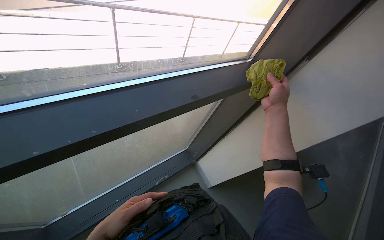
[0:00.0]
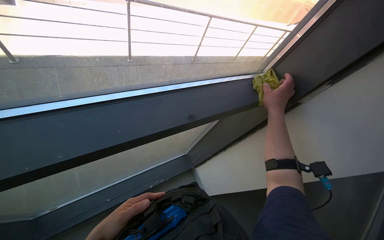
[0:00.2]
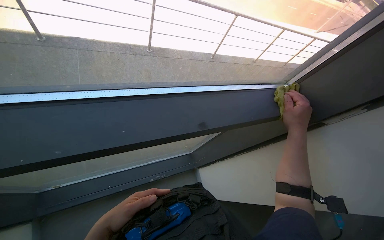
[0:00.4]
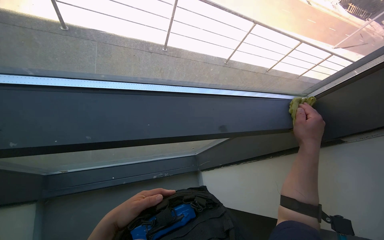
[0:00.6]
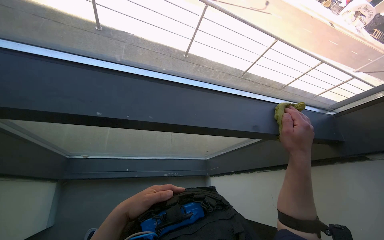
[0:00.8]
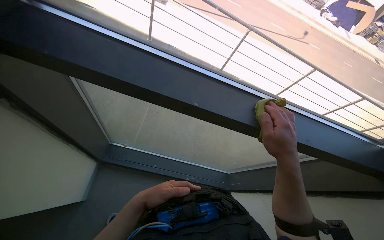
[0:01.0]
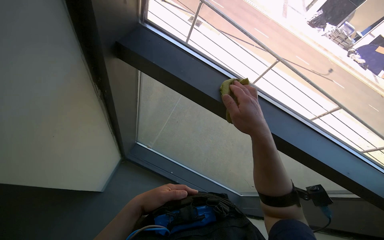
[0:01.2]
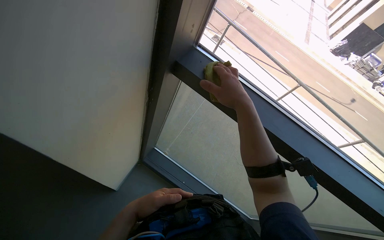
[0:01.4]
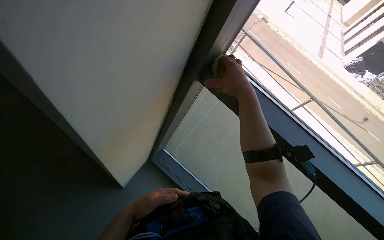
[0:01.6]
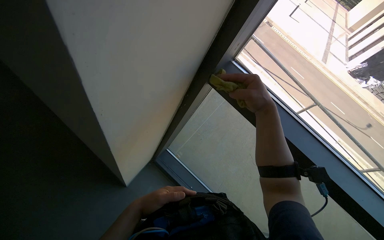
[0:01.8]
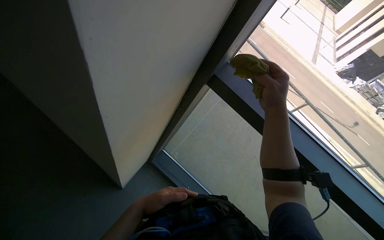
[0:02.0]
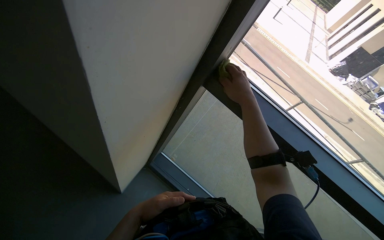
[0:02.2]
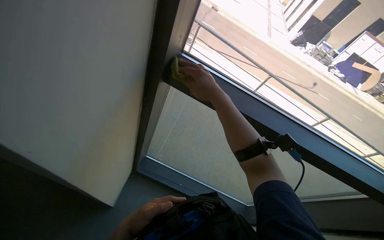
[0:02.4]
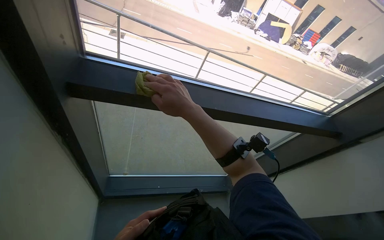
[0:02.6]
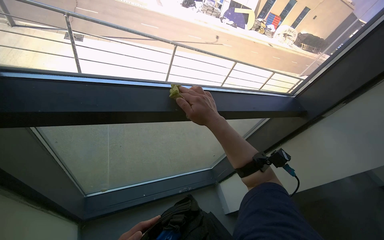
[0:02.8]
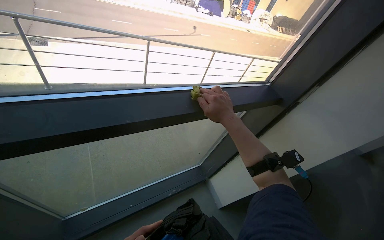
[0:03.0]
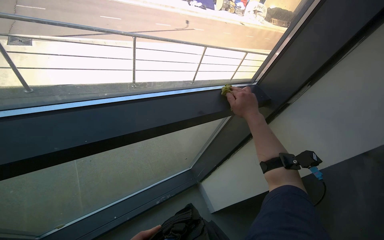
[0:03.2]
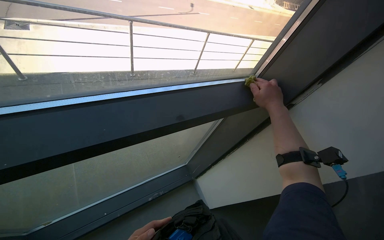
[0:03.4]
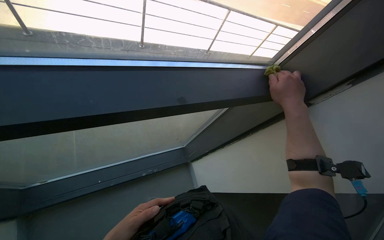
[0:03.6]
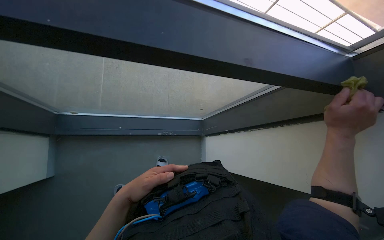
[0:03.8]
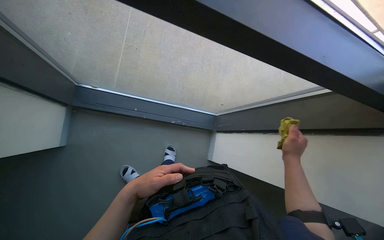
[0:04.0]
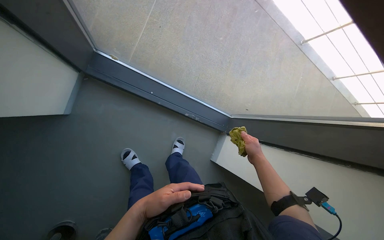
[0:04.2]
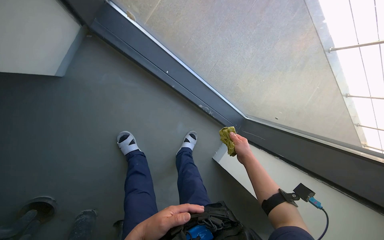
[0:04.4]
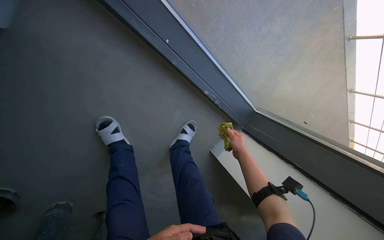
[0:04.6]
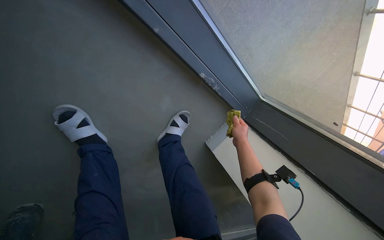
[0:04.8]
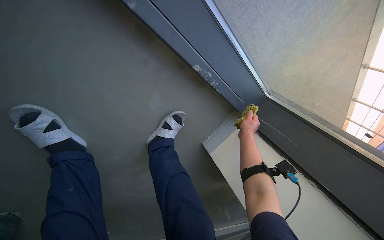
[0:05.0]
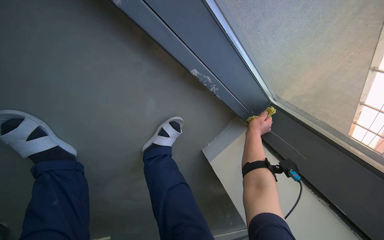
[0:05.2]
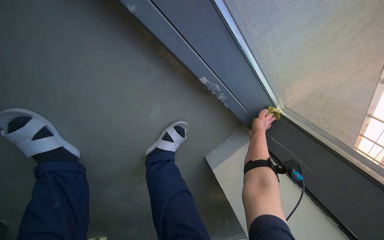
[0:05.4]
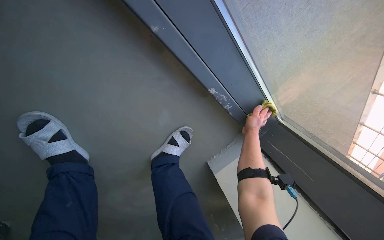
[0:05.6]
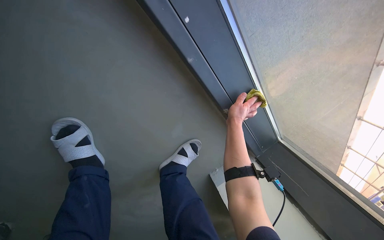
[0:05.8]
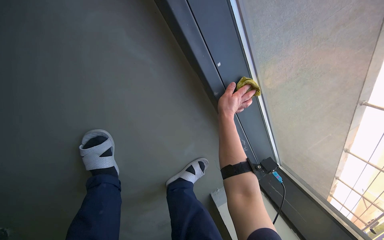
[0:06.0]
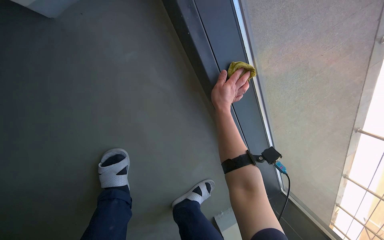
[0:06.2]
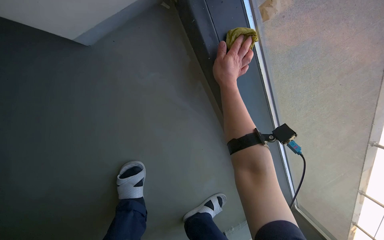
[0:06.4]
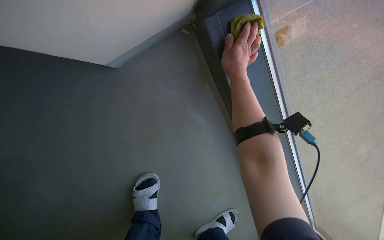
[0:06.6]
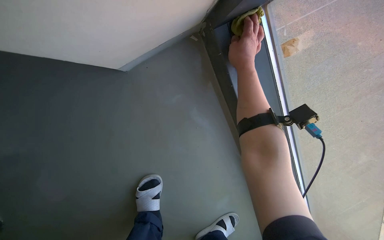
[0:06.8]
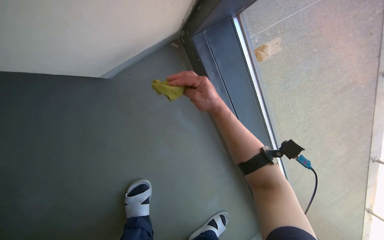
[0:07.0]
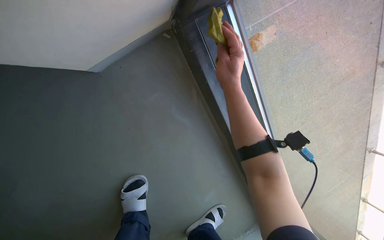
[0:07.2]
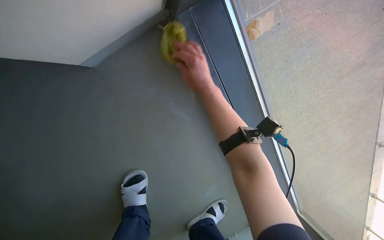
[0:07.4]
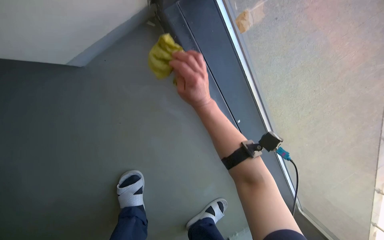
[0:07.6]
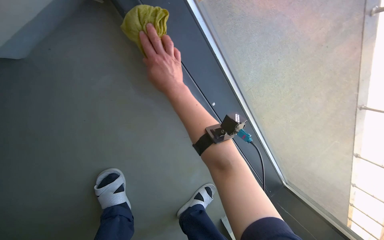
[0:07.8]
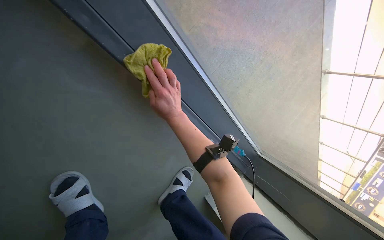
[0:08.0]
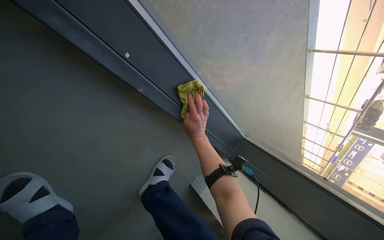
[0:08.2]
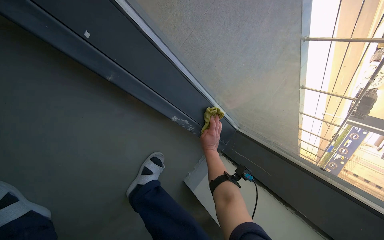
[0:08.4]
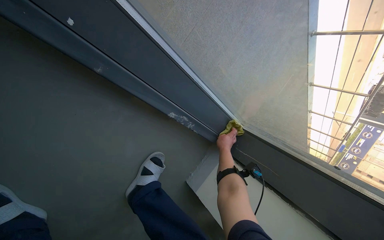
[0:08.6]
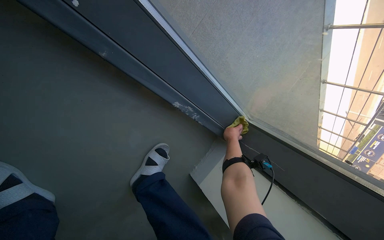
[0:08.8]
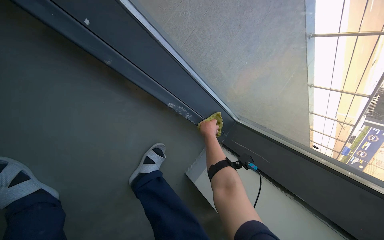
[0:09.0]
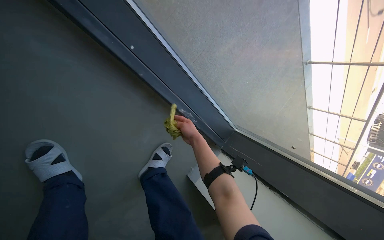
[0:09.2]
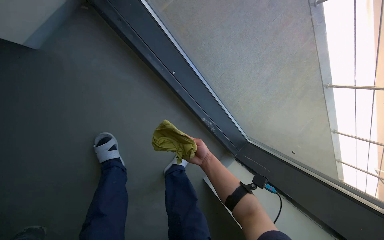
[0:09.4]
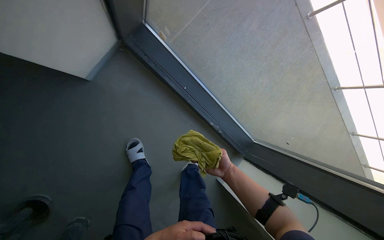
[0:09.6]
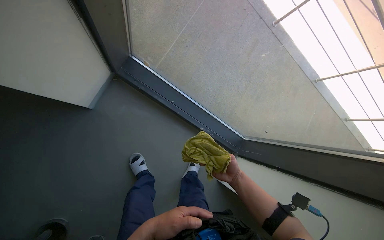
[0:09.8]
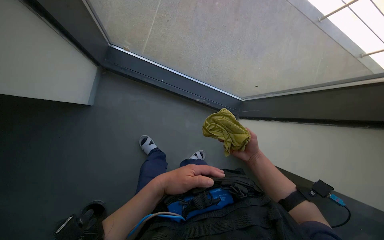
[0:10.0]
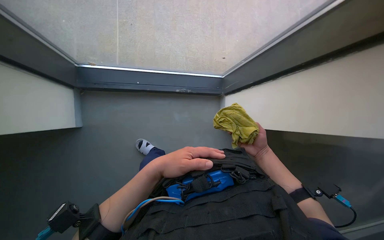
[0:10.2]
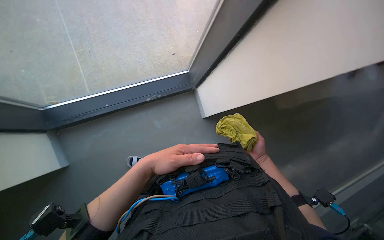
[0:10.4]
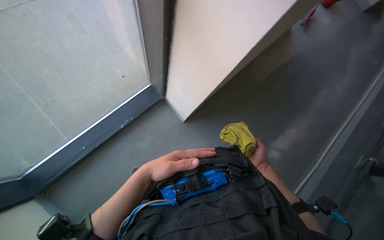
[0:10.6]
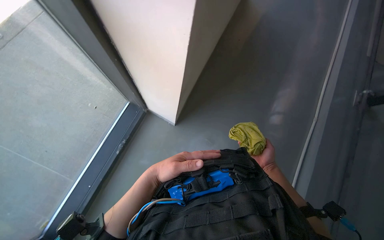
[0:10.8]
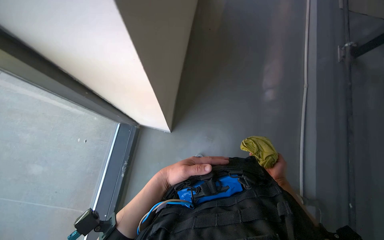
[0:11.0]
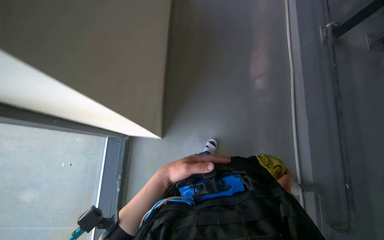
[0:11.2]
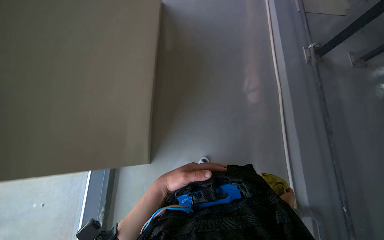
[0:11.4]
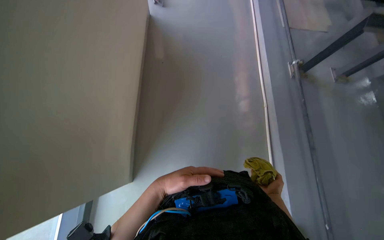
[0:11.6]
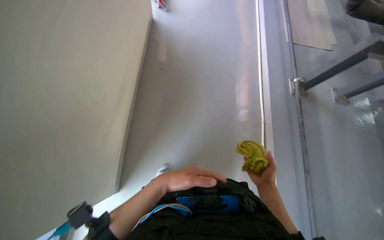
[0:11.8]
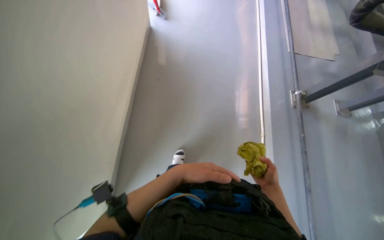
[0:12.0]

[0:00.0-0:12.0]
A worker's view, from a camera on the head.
Job: wiping surfaces.
The whole recording: Filling bucket and wiping window frames. The worker fills the bucket with water, carries it to the work area, and wipes the window frames.
0:03.0 to 0:04.4: The wearer moves about 40 cm. The wearer looks about 45 degrees further to the left. The wearer looks some 30 degrees further downward.
0:04.4 to 0:06.0: The head travels about 50 cm.
0:06.0 to 0:07.6: The view tilts approximately 15 degrees upward. The right hand heads to the left and nearer to the camera, covering about 20 cm.
0:07.6 to 0:09.0: The wearer's head swings roughly 25 degrees to the right. The view tilts approximately 15 degrees downward.
0:09.0 to 0:10.4: The camera travels about 70 cm. The view tips upward by about 15 degrees. The scene turns about 25 degrees counterclockwise in the picture.
0:10.4 to 0:12.0: The camera pitches upward, by approximately 20 degrees.

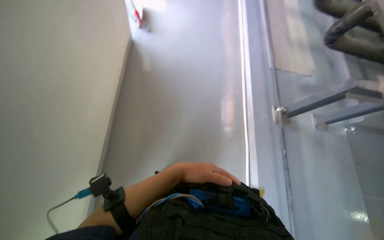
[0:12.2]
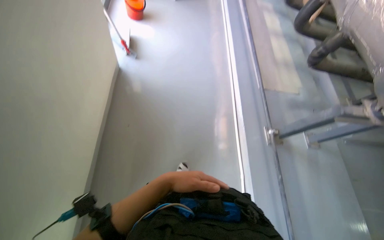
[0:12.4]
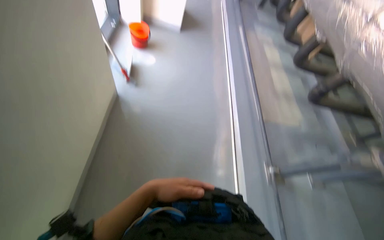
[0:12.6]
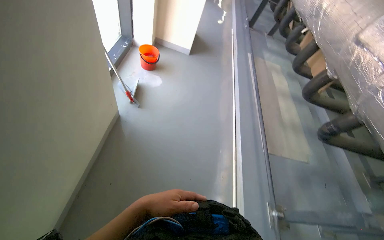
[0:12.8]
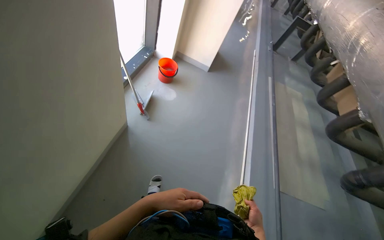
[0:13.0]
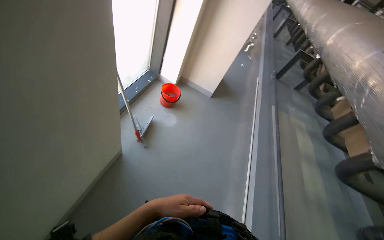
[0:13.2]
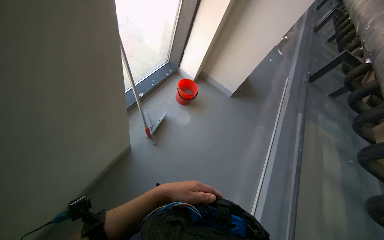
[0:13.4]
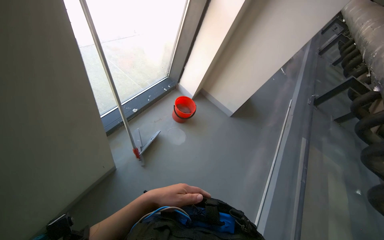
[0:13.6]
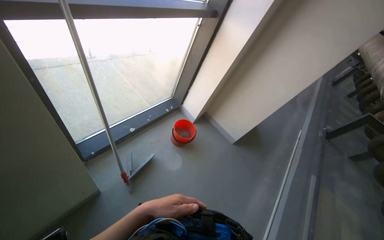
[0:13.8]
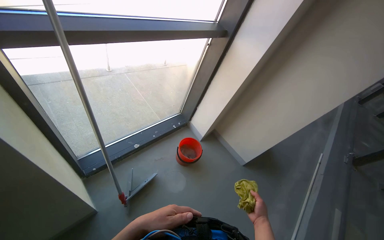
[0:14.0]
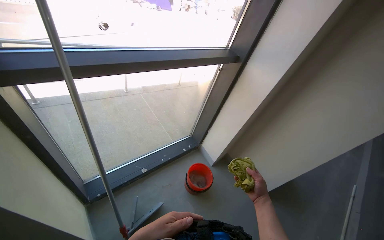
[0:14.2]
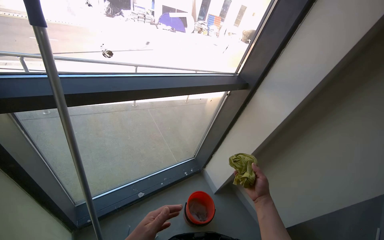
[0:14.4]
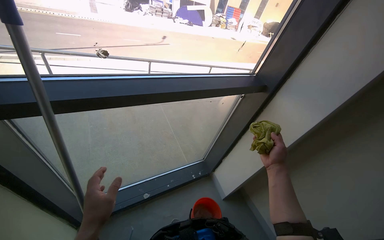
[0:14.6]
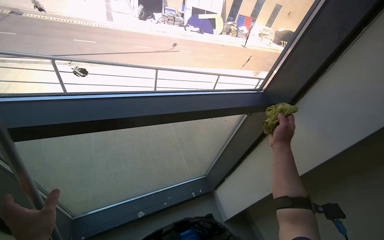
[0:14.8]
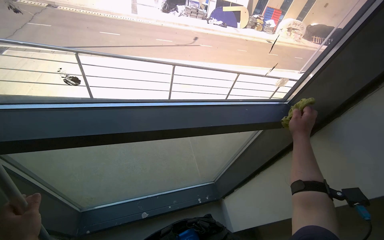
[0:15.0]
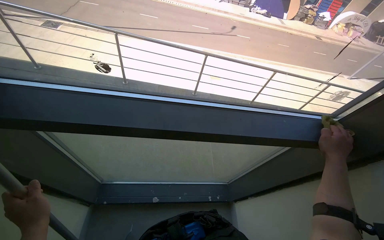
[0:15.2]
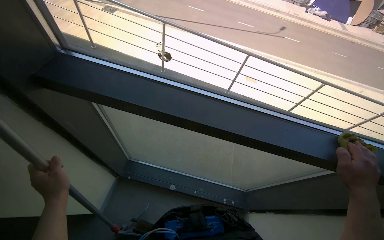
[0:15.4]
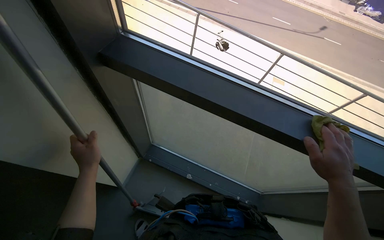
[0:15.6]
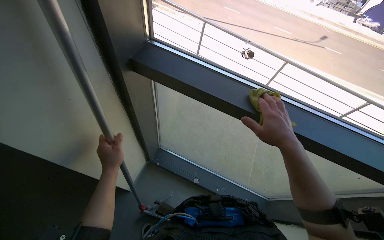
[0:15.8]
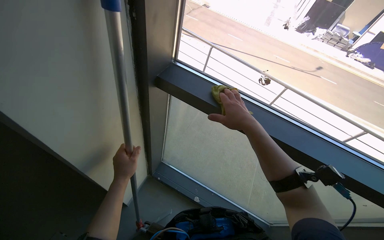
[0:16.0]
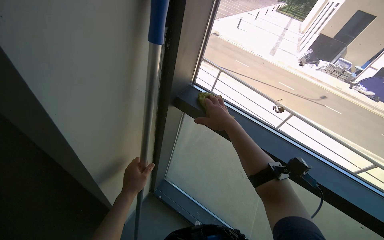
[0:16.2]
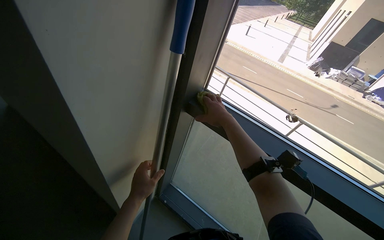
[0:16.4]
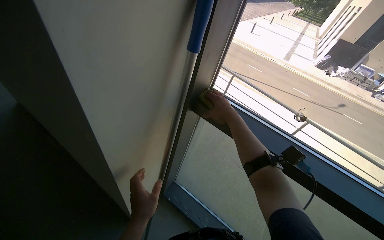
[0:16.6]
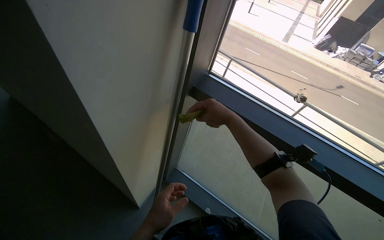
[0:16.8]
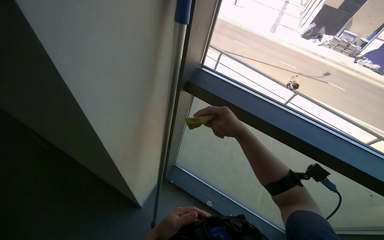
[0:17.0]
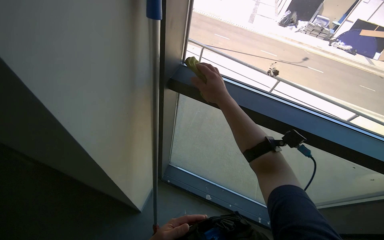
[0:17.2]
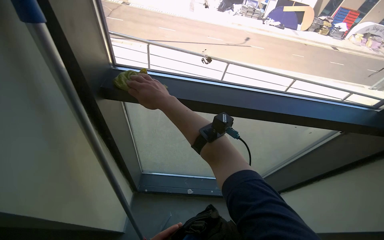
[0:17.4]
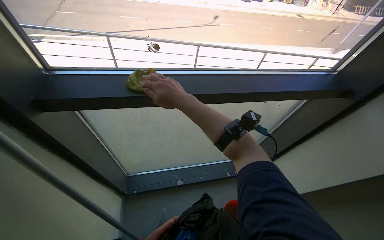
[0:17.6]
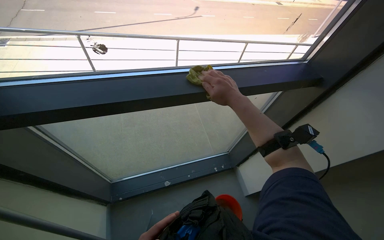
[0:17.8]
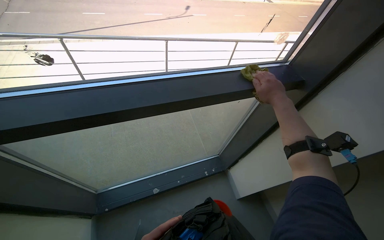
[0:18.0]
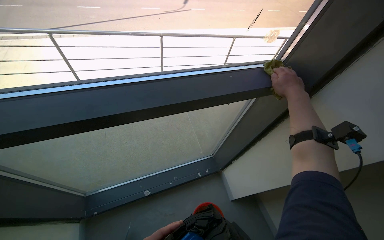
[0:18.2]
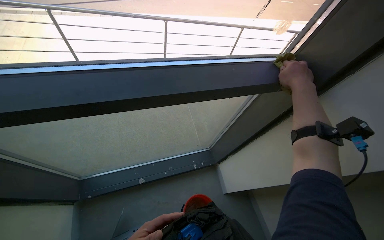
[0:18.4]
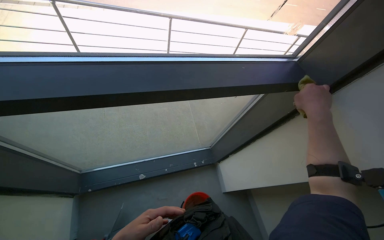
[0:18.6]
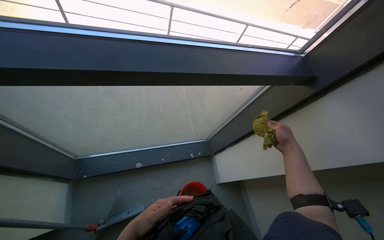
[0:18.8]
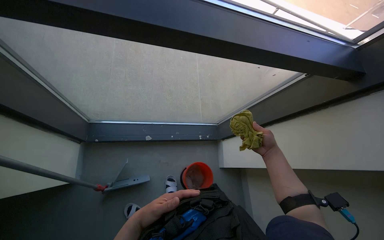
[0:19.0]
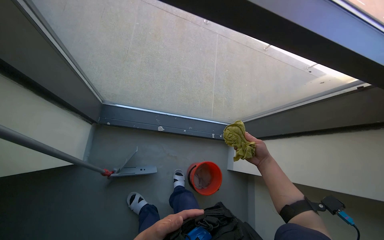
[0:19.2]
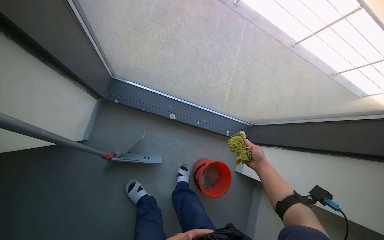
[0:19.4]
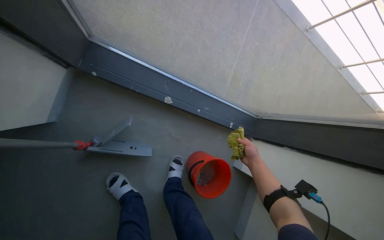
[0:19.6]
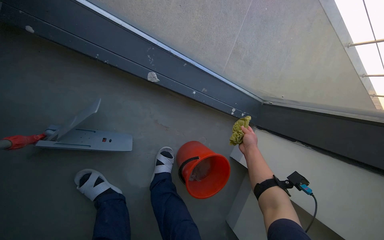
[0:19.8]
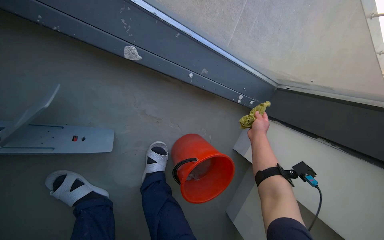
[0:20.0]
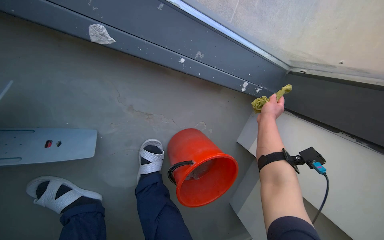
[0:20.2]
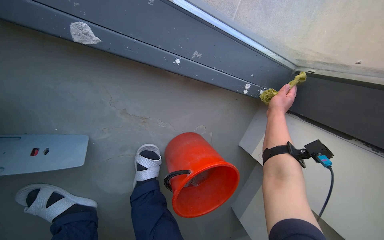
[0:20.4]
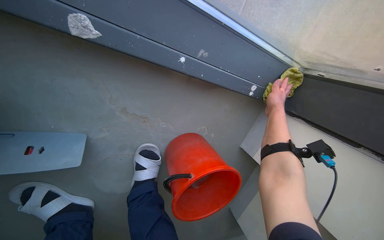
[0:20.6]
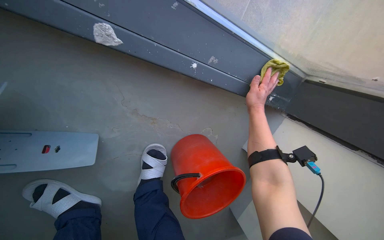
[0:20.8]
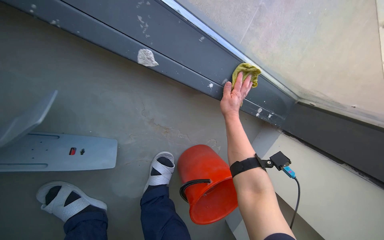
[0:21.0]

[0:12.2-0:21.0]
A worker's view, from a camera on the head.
Job: wiping surfaces.
The whole recording: Filling bucket and wiping window frames. The worker fills the bucket with water, carries it to the work area, and wipes the window frames.
0:12.2 to 0:13.6: The wearer moves some 1 m. The head rotates roughly 30 degrees to the left. The wearer looks roughly 30 degrees further upward.
0:13.6 to 0:15.2: The camera travels approximately 80 cm. The head turns to the left by about 50 degrees. The view tips upward by about 20 degrees.
0:15.2 to 0:16.6: The head turns to the left by roughly 35 degrees. The wearer looks about 15 degrees further upward.
0:16.6 to 0:18.0: The wearer looks some 55 degrees further to the right. The wearer looks about 15 degrees further downward.
0:18.0 to 0:19.6: The head travels approximately 50 cm. The camera pitches downward, by approximately 30 degrees. The scene turns approximately 40 degrees clockwise in the picture.
0:19.6 to 0:21.0: The camera travels about 50 cm. The wearer looks approximately 20 degrees further downward.
